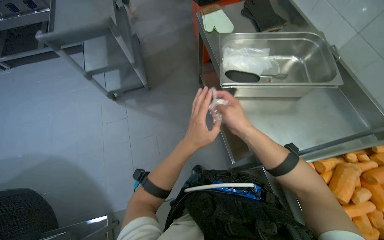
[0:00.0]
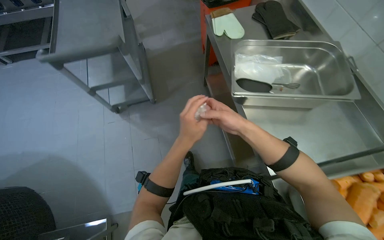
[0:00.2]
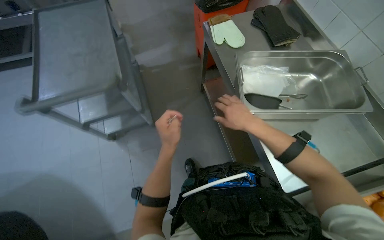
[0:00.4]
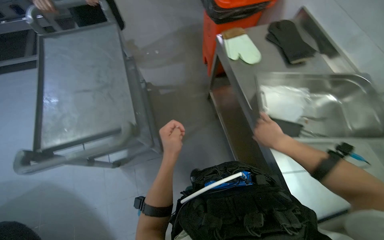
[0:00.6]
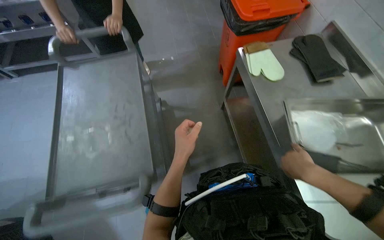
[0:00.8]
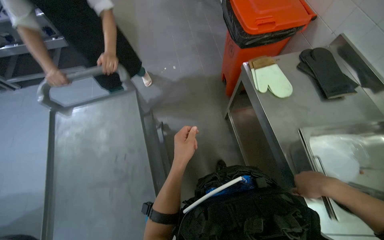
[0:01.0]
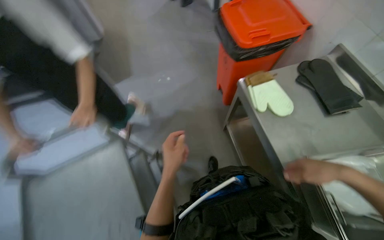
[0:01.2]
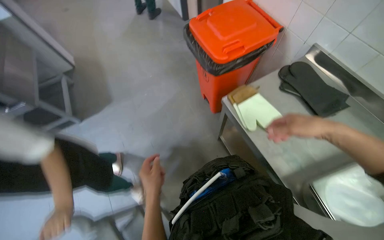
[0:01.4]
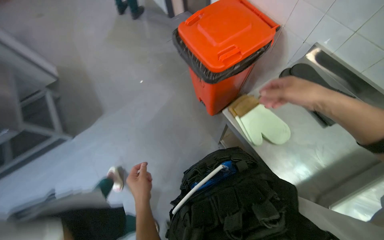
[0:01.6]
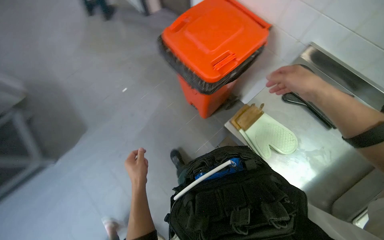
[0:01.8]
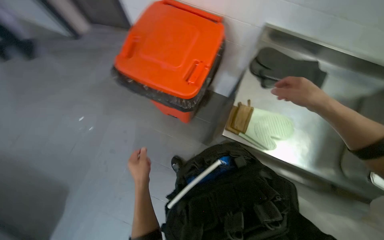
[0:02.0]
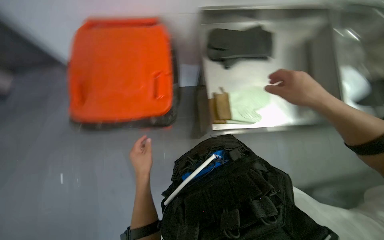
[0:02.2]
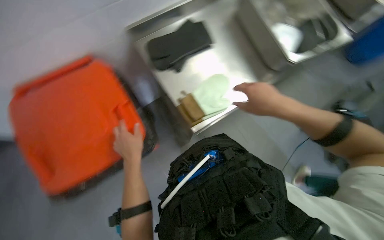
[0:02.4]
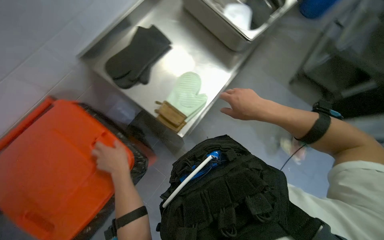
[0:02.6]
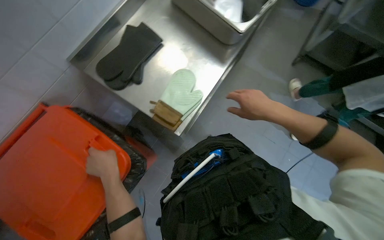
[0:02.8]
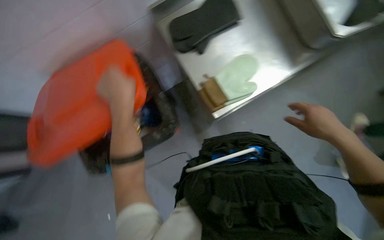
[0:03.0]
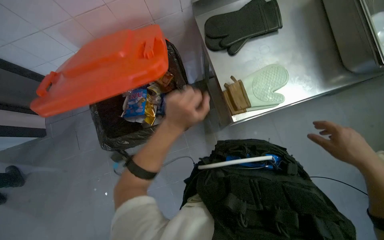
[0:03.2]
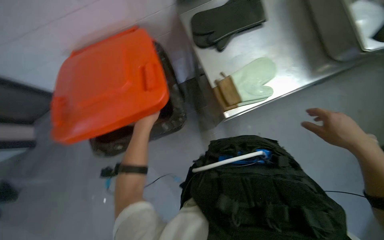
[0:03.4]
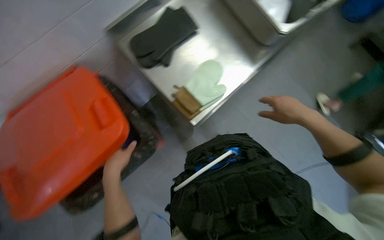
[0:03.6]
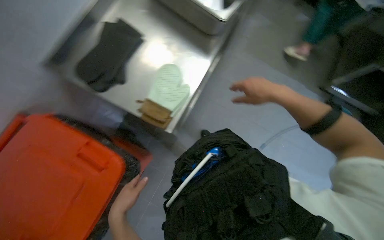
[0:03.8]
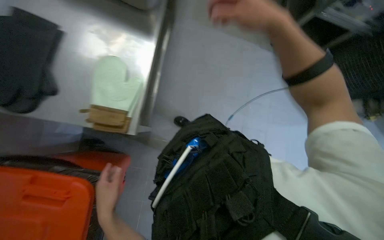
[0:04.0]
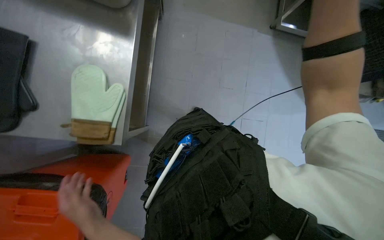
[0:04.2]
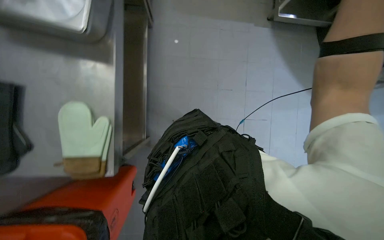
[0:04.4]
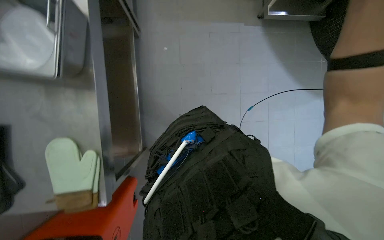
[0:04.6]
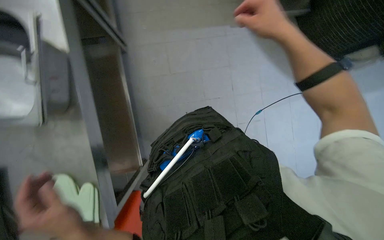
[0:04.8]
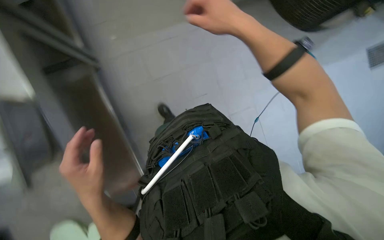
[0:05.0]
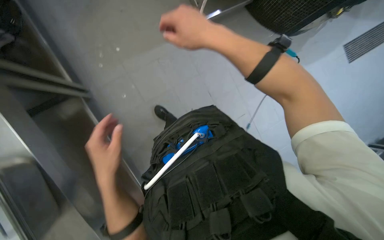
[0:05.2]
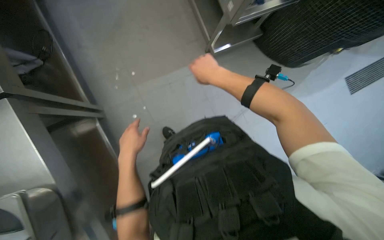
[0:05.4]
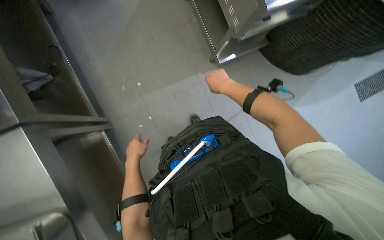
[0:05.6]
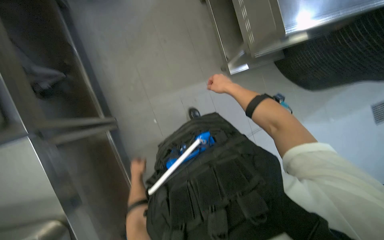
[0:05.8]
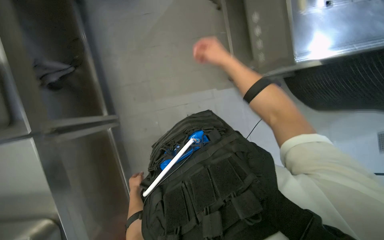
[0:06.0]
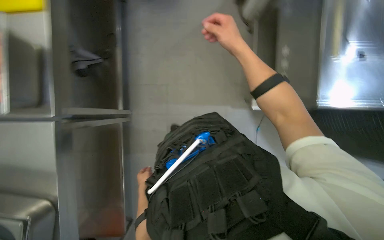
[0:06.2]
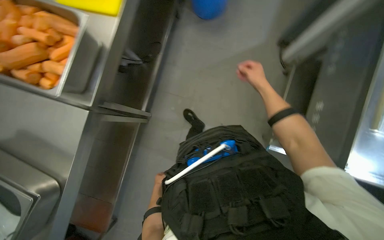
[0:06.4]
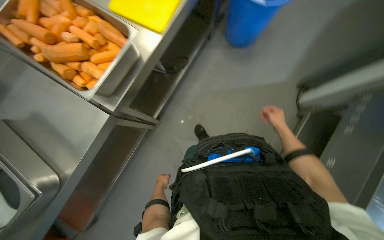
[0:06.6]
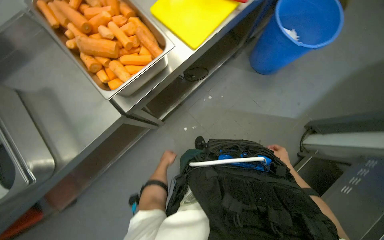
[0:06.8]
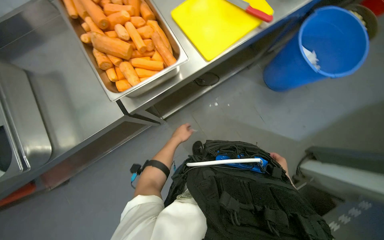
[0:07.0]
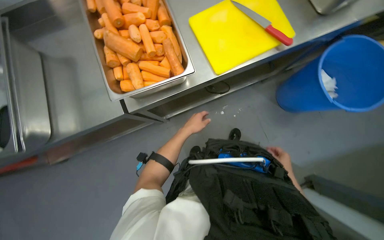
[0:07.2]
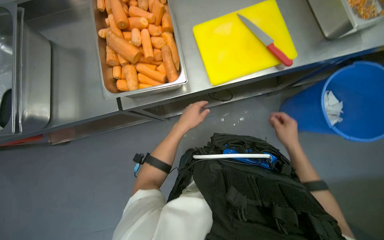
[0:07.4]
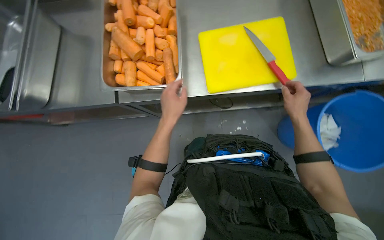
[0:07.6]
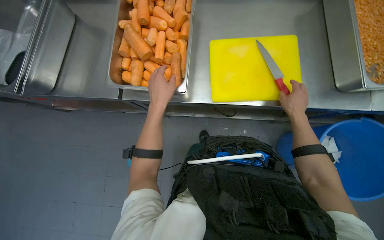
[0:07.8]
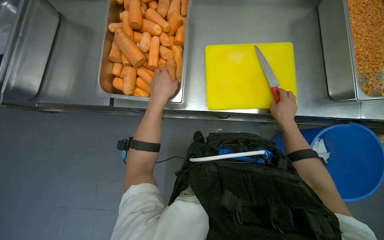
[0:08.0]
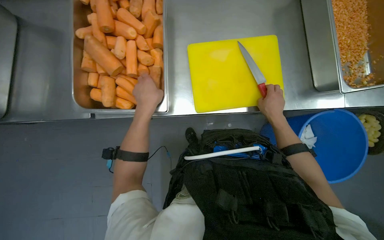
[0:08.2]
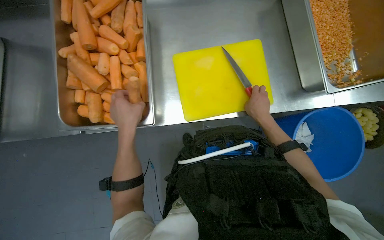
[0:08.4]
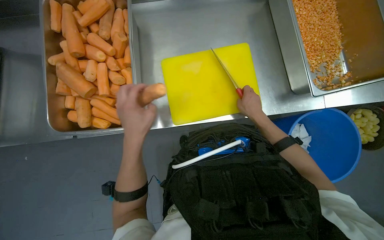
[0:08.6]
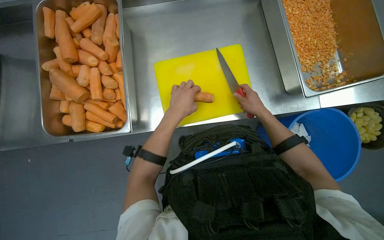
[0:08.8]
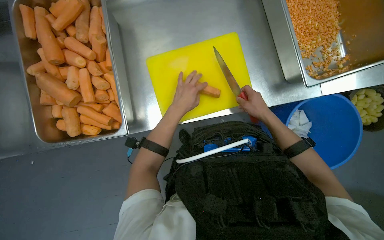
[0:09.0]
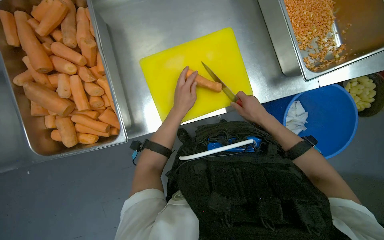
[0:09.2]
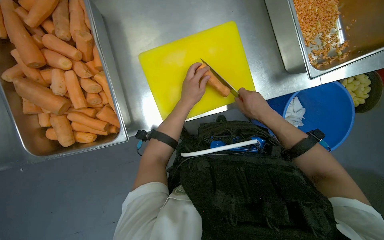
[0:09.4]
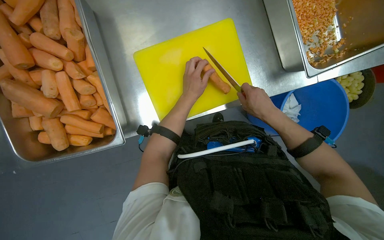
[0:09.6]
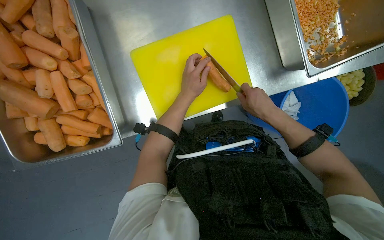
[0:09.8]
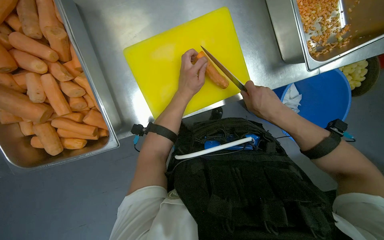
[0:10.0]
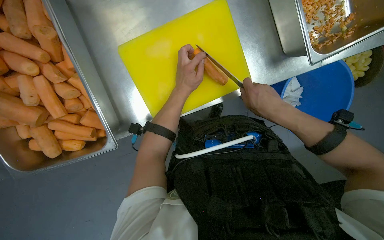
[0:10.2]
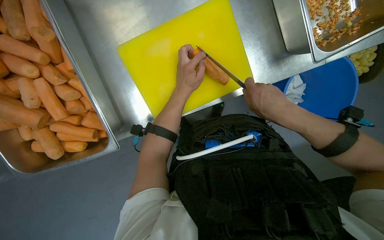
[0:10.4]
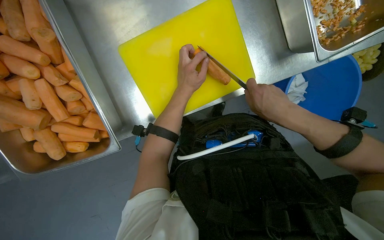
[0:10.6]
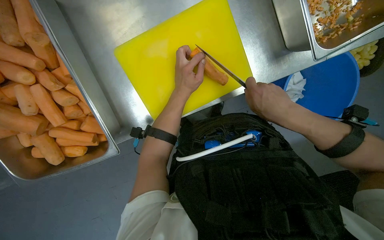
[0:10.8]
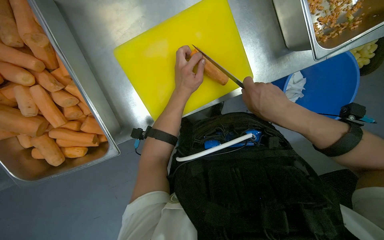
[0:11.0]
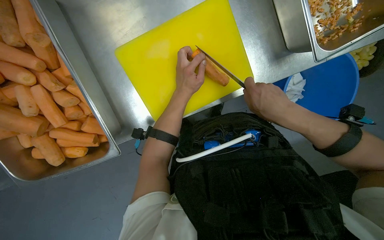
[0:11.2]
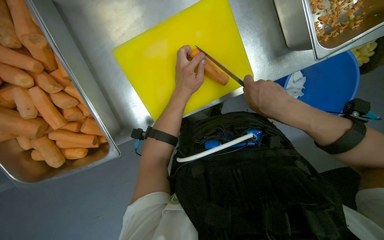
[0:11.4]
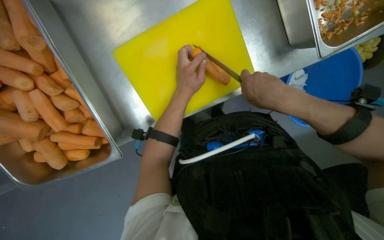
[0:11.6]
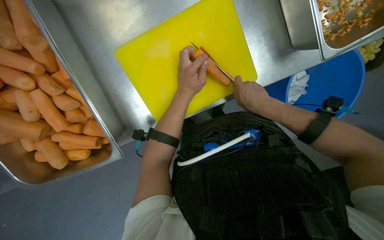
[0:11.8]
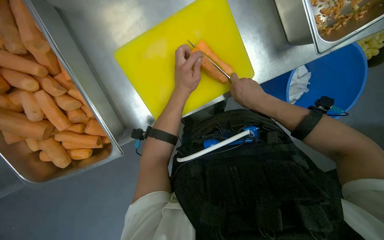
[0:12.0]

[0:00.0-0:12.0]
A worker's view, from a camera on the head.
Job: preparing food.
The whole recording: Preparing and cutting carrots. The worker sets up a cutting board and knife, then begins cutting carrots.
0:01.6 to 0:03.0: The head travels some 40 cm. The head turns to the right by about 90 degrees. The camera pitches downward, by about 20 degrees.
0:03.0 to 0:04.4: The wearer looks about 50 degrees further to the right.
0:06.0 to 0:07.6: The head rotates some 80 degrees to the left.
0:07.6 to 0:09.0: The right hand heads farther from the camera, covering about 10 cm.
0:10.4 to 0:12.0: The hands stay close to where they were, moving slightly.

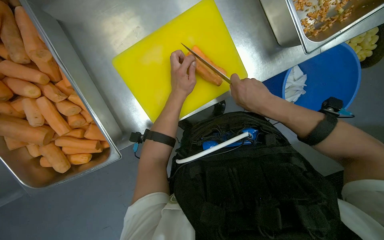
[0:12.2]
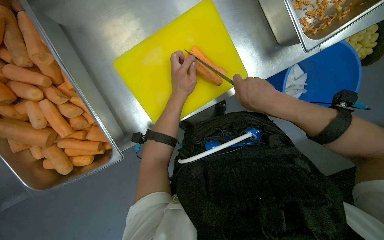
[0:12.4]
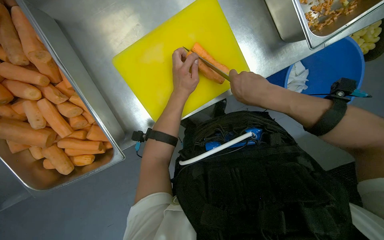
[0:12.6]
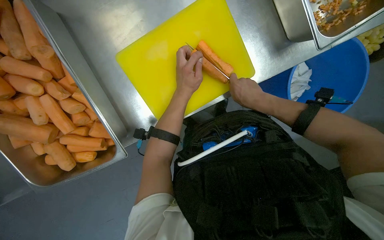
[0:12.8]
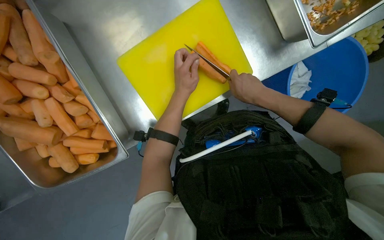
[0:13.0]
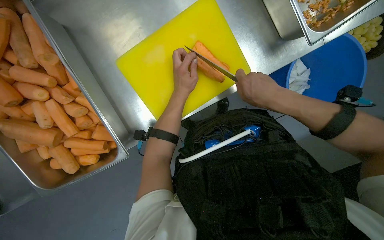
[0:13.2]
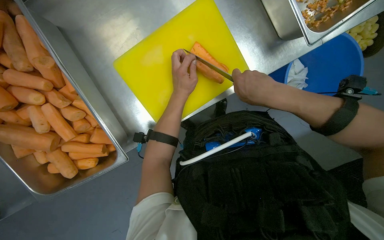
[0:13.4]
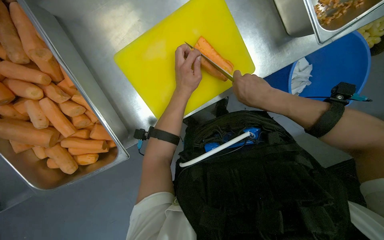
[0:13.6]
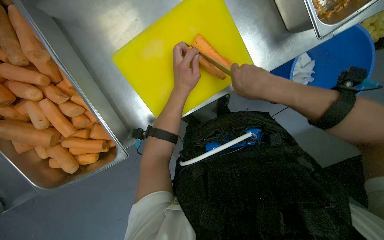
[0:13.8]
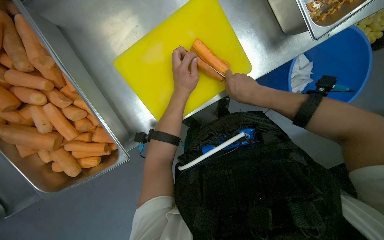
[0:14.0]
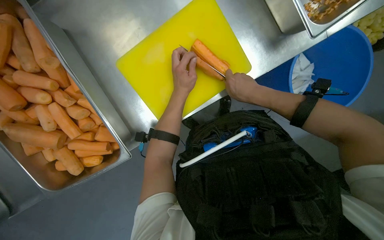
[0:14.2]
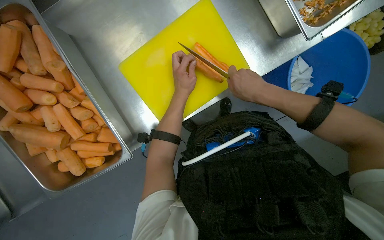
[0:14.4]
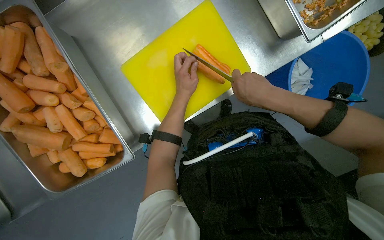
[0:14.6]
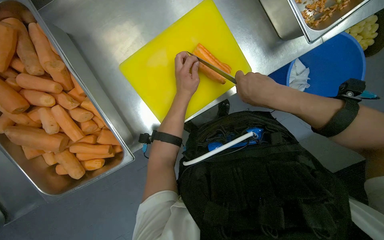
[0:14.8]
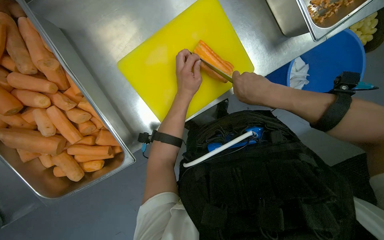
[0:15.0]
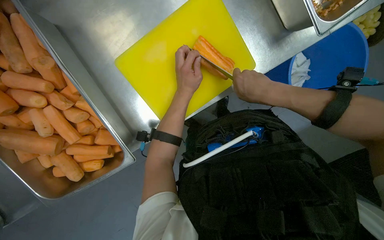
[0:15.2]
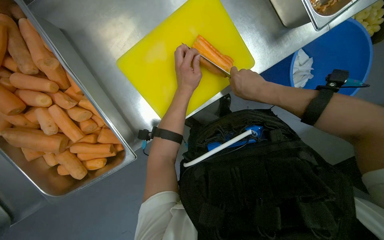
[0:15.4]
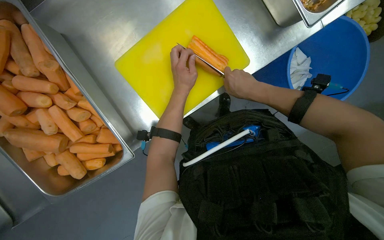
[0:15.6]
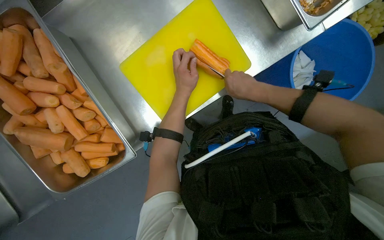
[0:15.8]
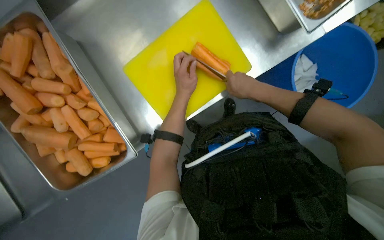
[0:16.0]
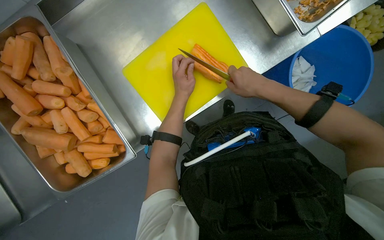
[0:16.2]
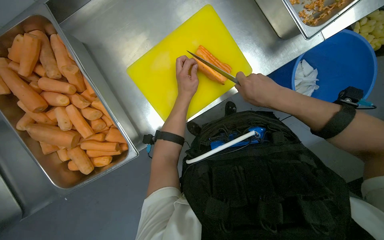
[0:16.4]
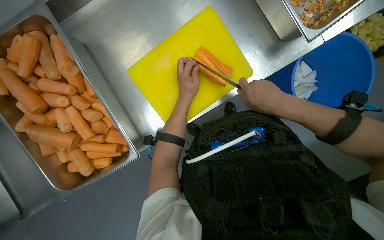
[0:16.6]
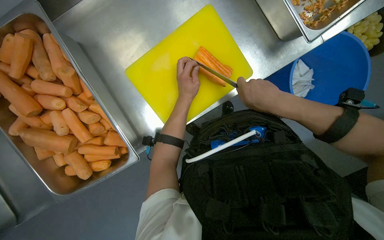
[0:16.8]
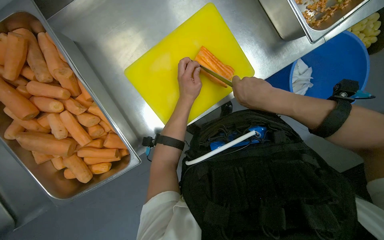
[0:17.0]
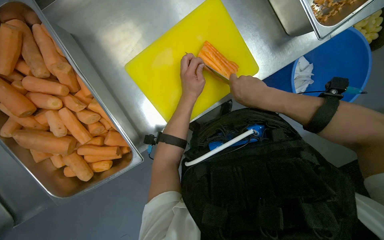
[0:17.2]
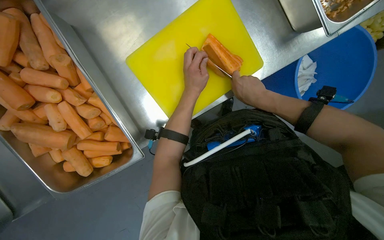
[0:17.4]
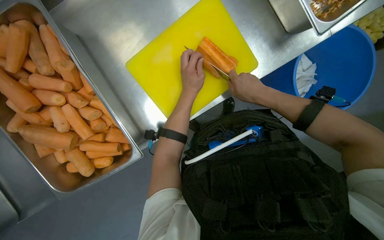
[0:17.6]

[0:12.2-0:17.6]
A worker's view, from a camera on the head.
Job: preparing food.
The whole recording: Preparing and cutting carrots. The worker sets up a cutting board and knife, then begins cutting carrots.
0:12.2 to 0:17.6: The hands make small movements and keep their place.

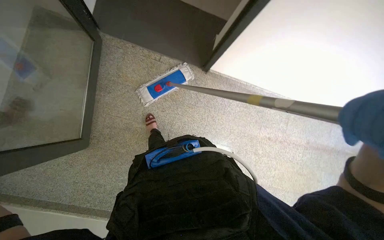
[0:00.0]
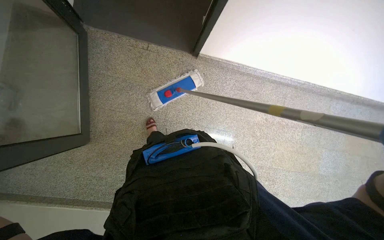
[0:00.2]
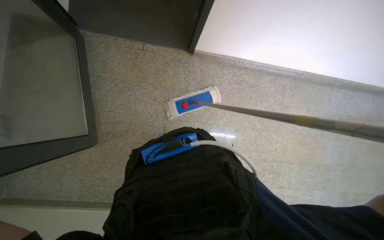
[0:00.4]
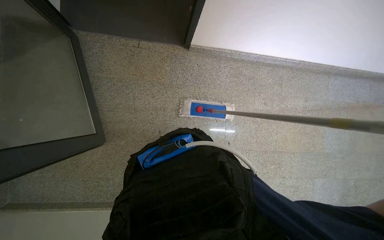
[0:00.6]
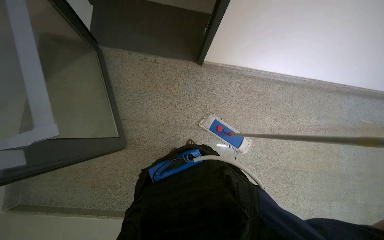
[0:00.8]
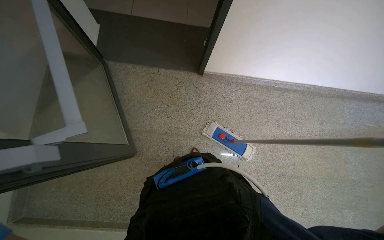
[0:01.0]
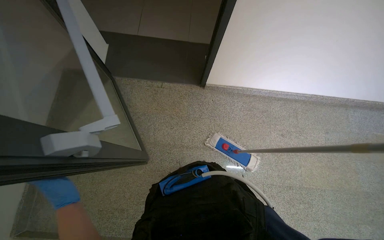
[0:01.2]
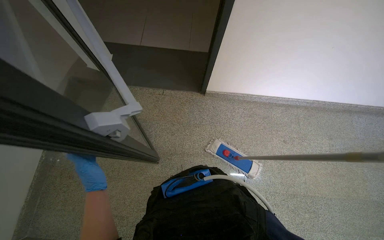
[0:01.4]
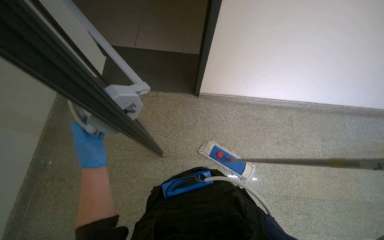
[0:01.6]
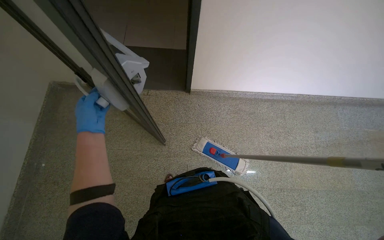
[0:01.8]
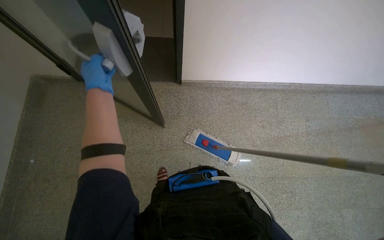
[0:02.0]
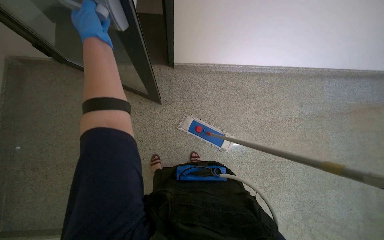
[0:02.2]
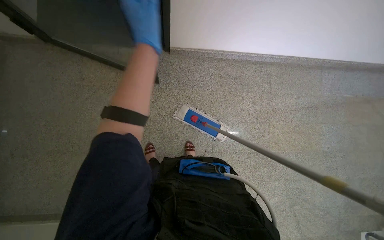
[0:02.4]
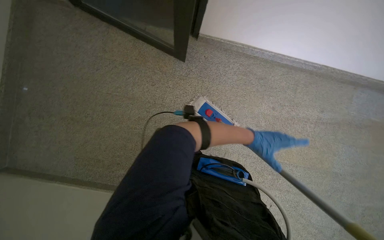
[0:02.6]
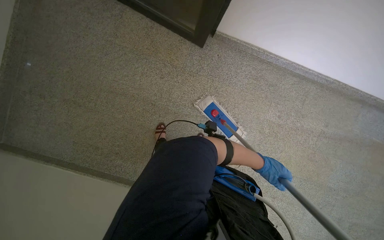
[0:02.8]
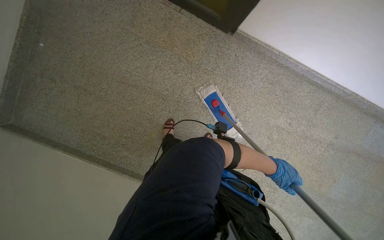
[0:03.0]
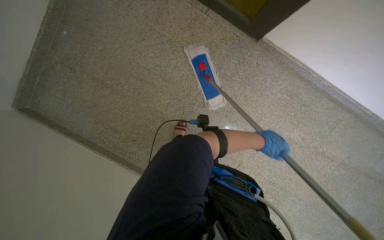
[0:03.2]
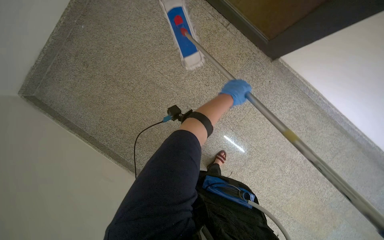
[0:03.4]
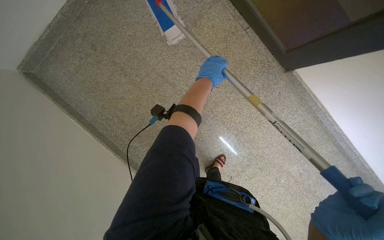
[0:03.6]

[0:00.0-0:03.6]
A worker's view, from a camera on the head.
Job: mopping floor.
The whole recording: Mopping the staircase. The worker mops the staircase, moving down each step.
0:00.0 to 0:01.8: The view tips upward by roughly 15 degrees.
0:01.8 to 0:03.6: The head travels about 40 cm. The camera pitches downward, by about 25 degrees. Everything in view rotates about 45 degrees clockwise.
